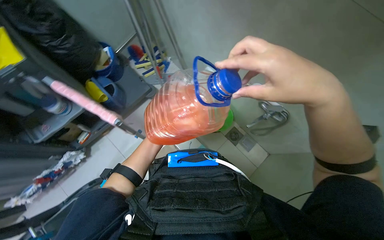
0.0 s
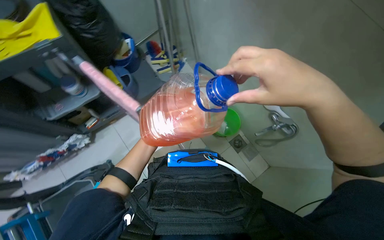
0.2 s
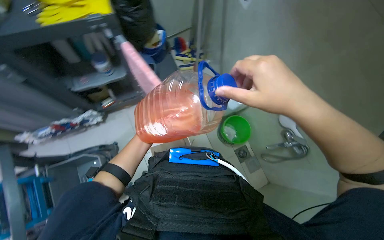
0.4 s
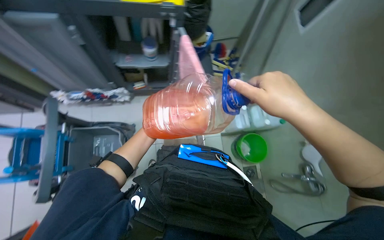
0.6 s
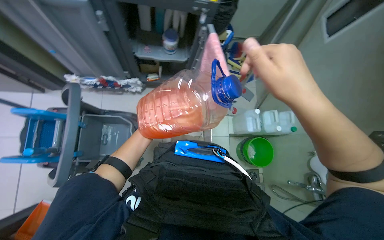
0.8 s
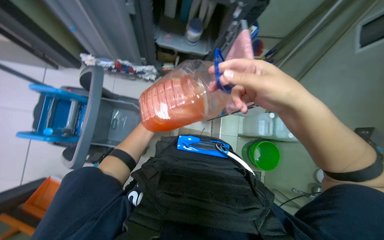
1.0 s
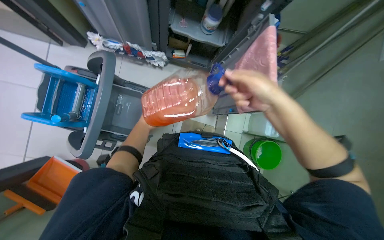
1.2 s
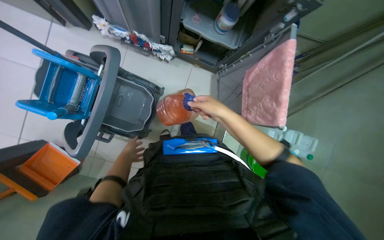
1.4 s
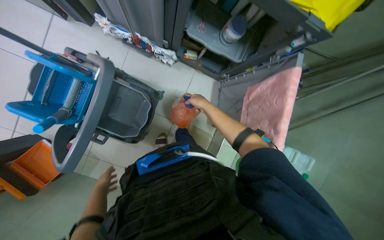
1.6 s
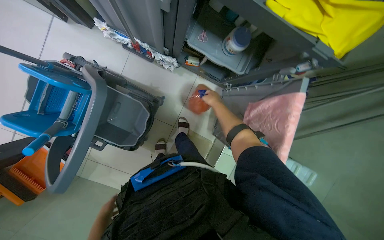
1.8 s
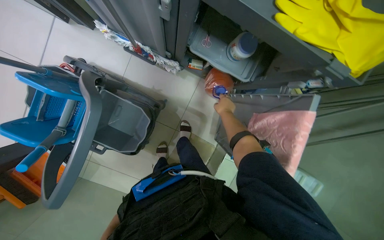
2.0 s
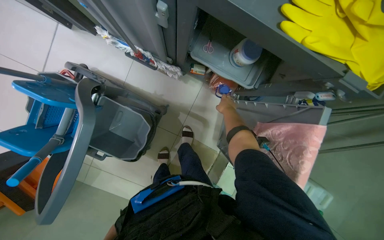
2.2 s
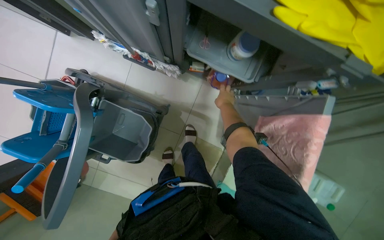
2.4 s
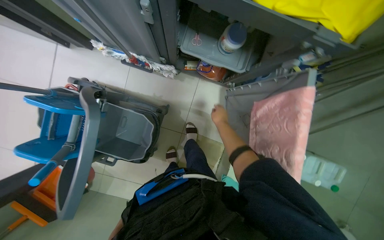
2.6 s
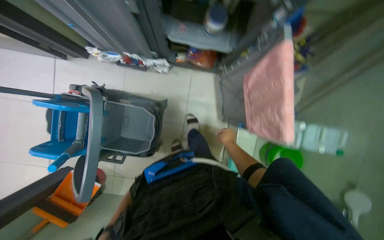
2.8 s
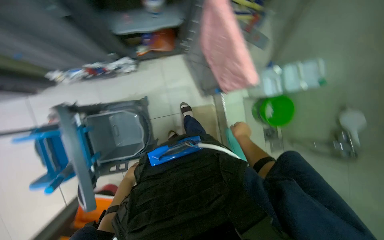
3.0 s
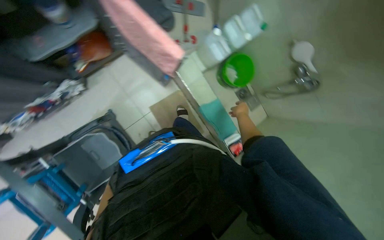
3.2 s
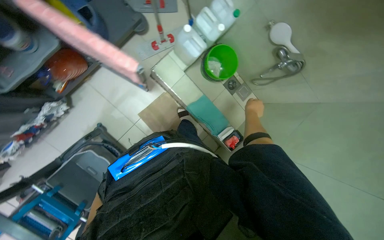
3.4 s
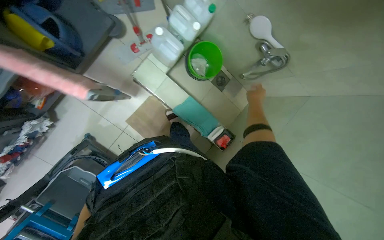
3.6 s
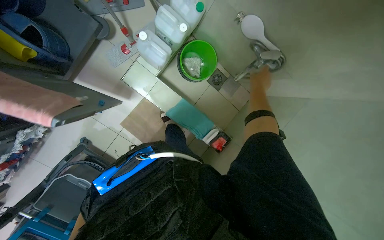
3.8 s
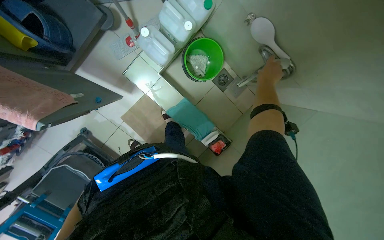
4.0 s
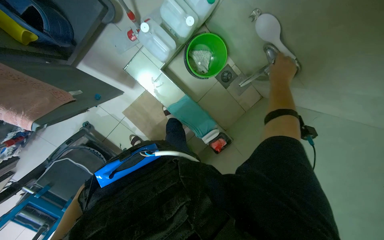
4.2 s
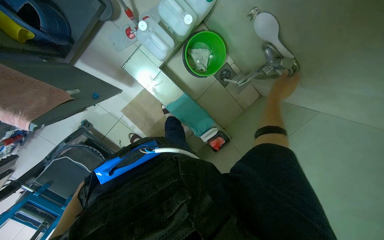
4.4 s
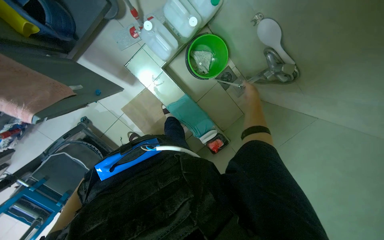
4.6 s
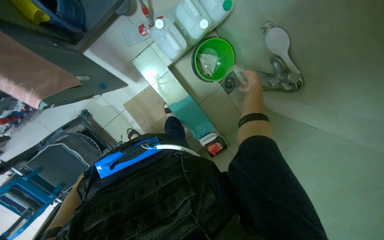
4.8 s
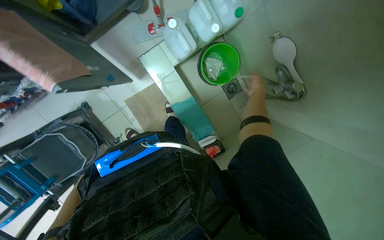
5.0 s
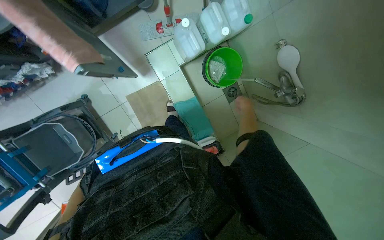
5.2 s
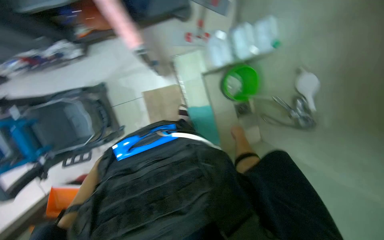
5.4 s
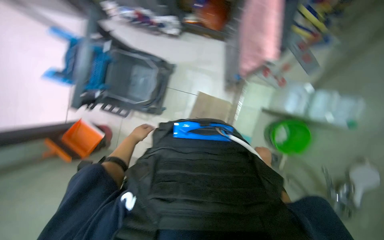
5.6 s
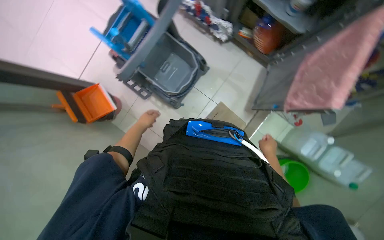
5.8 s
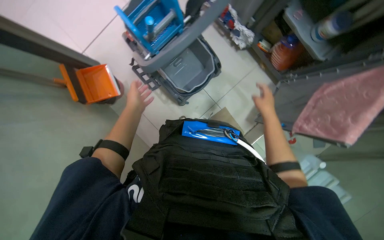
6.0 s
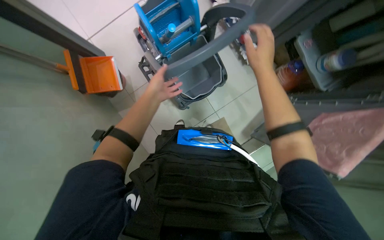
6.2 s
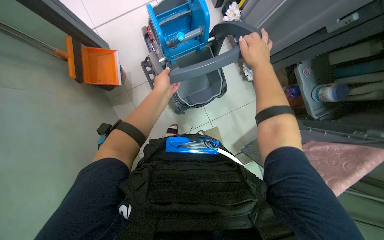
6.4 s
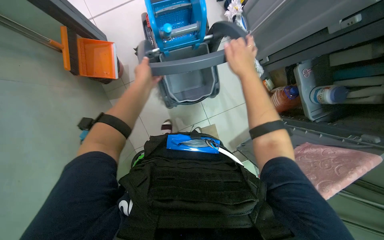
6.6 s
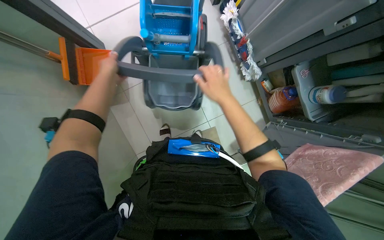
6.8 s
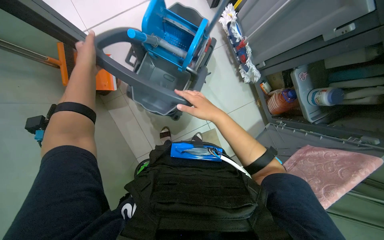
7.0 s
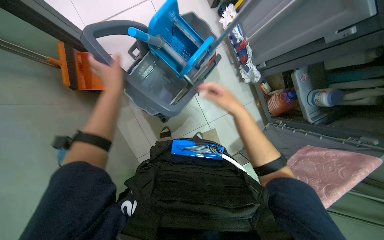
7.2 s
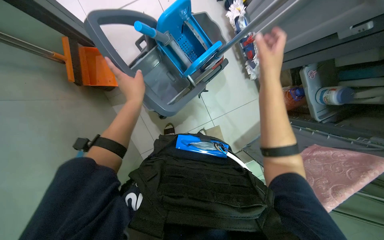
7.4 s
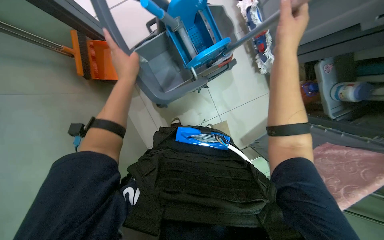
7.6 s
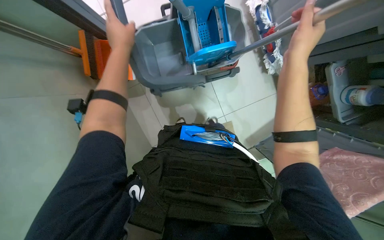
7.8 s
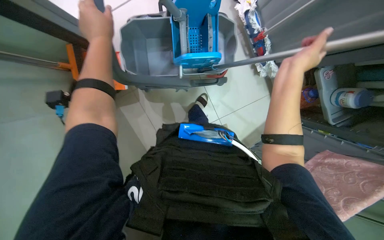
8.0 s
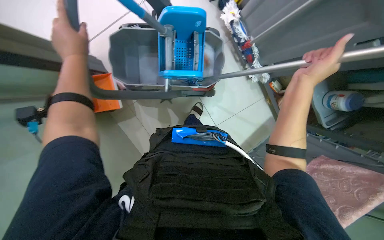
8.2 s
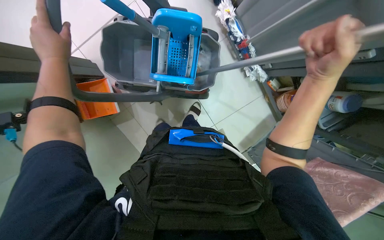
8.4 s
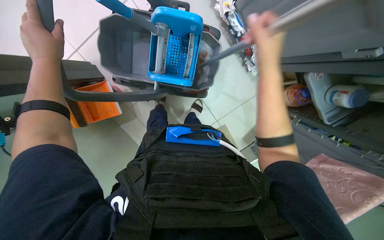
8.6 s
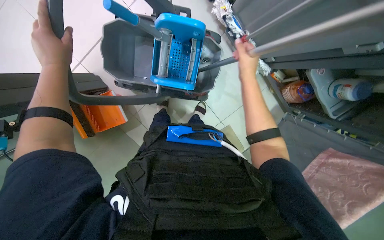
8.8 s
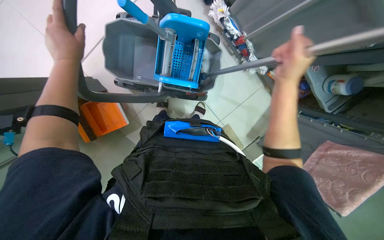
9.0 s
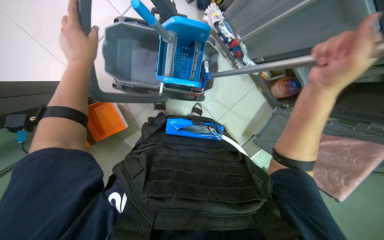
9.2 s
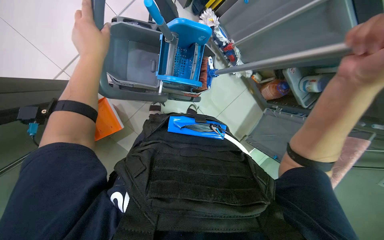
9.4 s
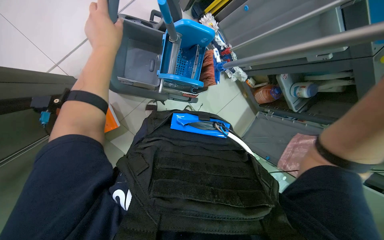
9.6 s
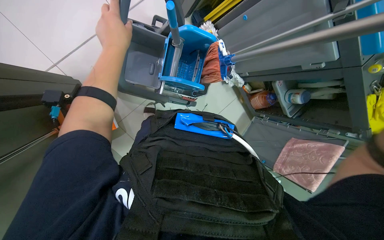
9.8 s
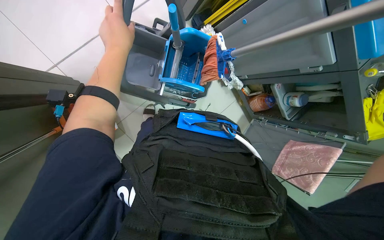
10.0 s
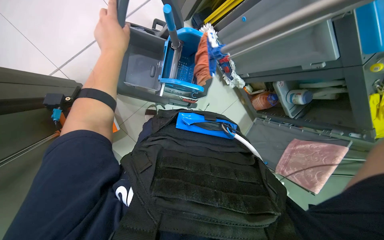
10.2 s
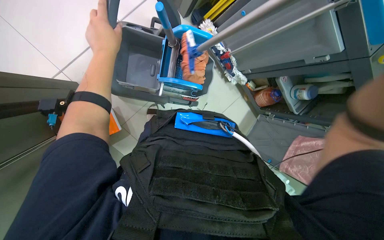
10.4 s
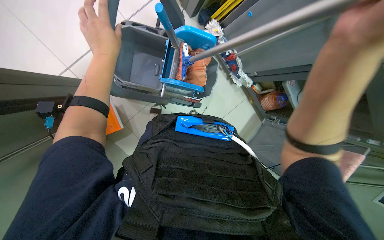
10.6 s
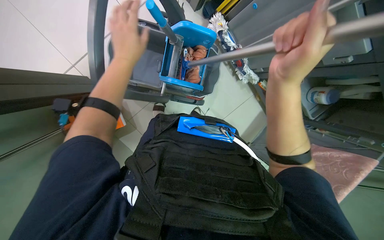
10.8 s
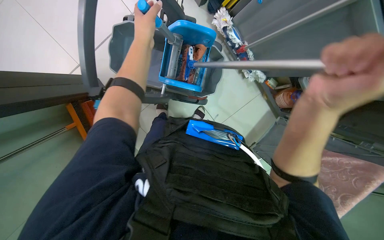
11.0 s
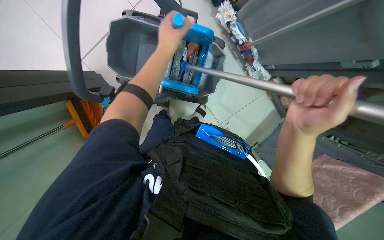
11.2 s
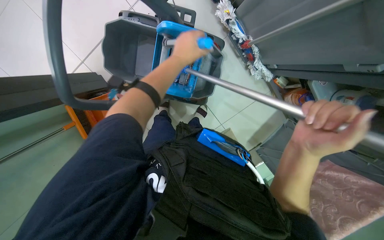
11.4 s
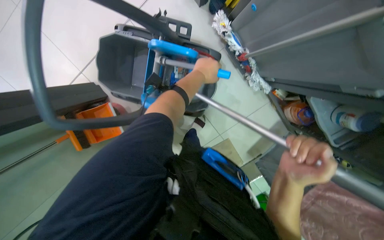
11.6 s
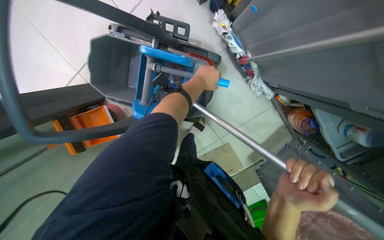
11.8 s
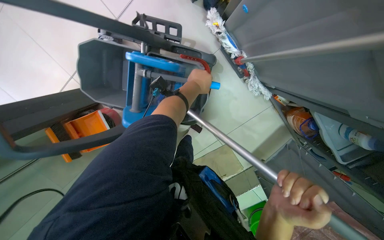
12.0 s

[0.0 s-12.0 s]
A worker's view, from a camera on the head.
Job: preparing cleaning supplies.
The whole recording: Preparing cleaning supplies. The worker gathers cleaning cloths, fills a bucket with water and cleaning solutions, and prepares the mop.
0.0 to 1.6 s: The wearer looks roughly 70 degrees further to the left. The camera pitches downward, by approximately 15 degrees.
1.6 to 3.0 s: The scene rotates counterclockwise by some 35 degrees.
3.0 to 4.4 s: The head travels about 70 cm. The wearer looks about 20 degrees further downward. The scene turns about 30 degrees counterclockwise in the picture.
4.4 to 6.0 s: The camera travels about 90 cm. The wearer looks approximately 15 degrees further upward. Everything in view rotates roughly 90 degrees clockwise.
6.0 to 7.6 s: The right hand shifts roughly 40 cm up the picture and nearer to the camera, and goes to the left and returns, approximately 15 cm each way. Meanwhile the left hand swings left and right, some 20 cm each way, with 2 reversals.
7.6 to 9.0 s: The left hand moves nearer to the camera, roughly 10 cm, while the right hand travels farther from the camera and back again, some 15 cm each way.
10.4 to 12.0 s: The camera travels about 50 cm. The view pans to the left by roughly 20 degrees.

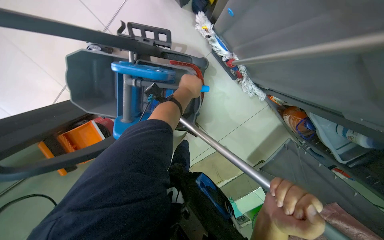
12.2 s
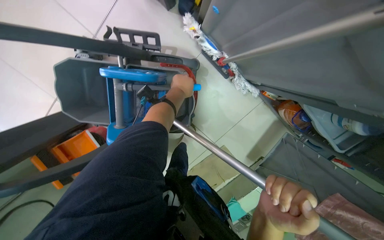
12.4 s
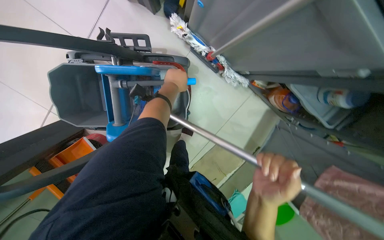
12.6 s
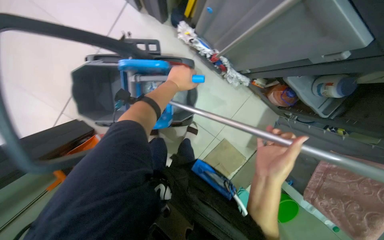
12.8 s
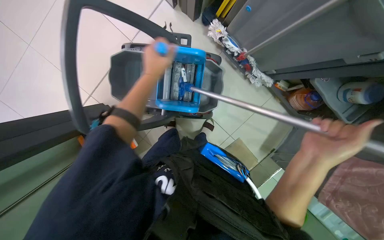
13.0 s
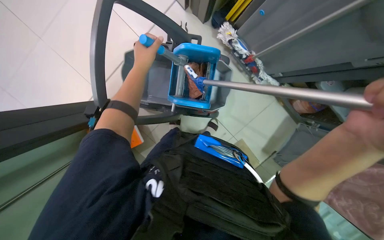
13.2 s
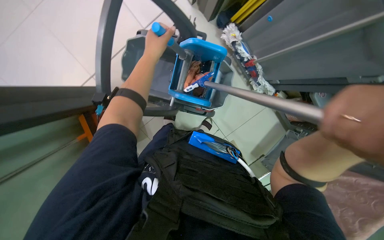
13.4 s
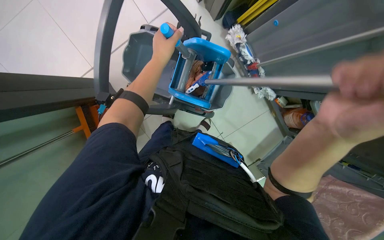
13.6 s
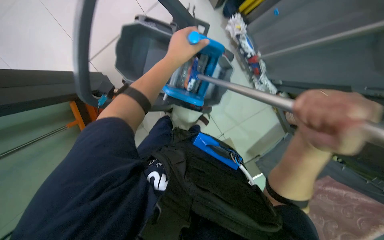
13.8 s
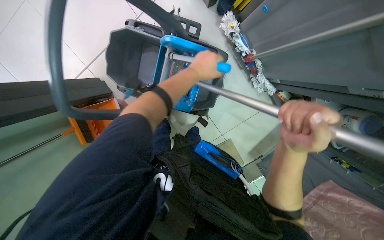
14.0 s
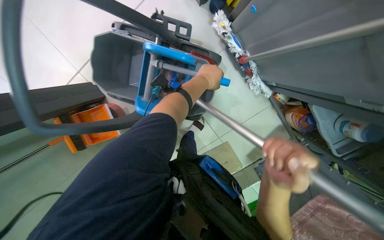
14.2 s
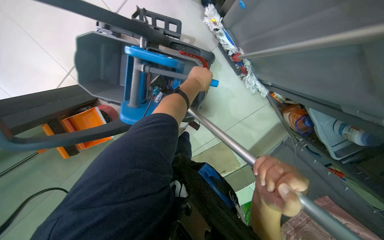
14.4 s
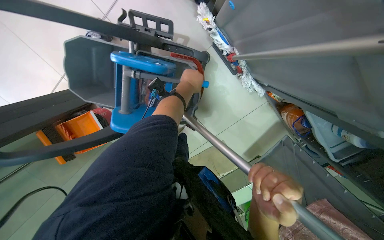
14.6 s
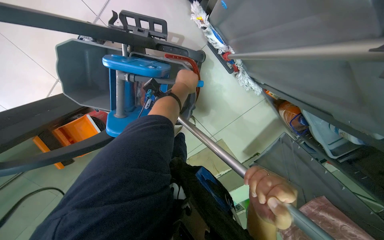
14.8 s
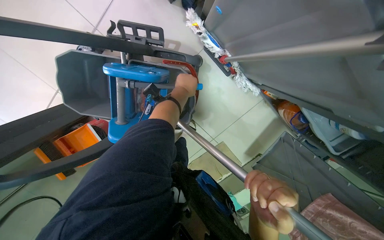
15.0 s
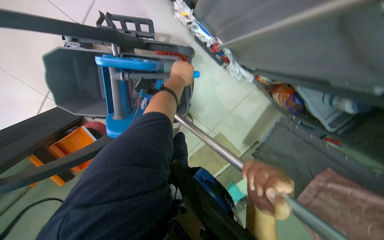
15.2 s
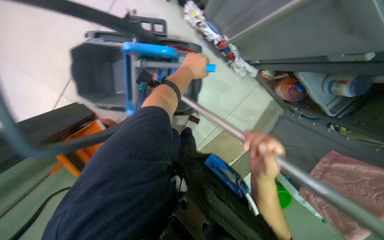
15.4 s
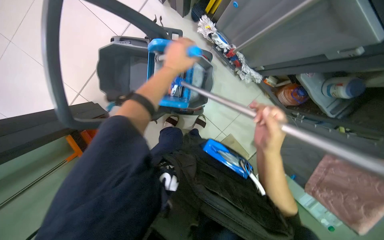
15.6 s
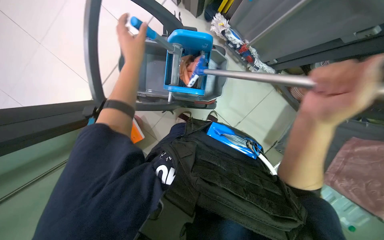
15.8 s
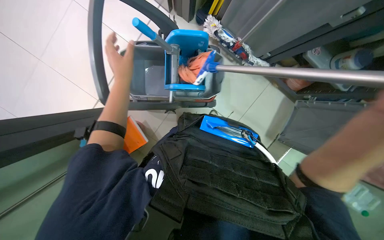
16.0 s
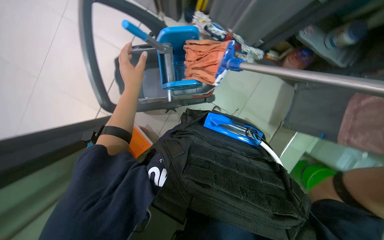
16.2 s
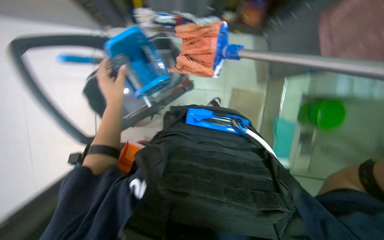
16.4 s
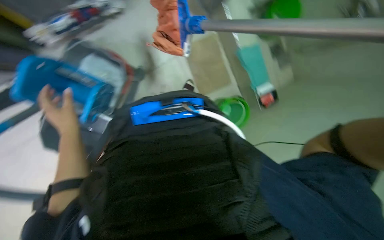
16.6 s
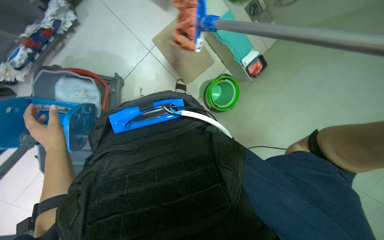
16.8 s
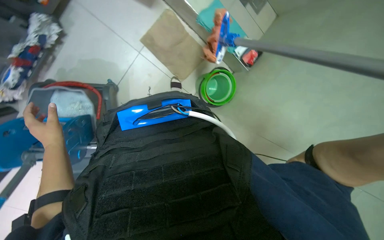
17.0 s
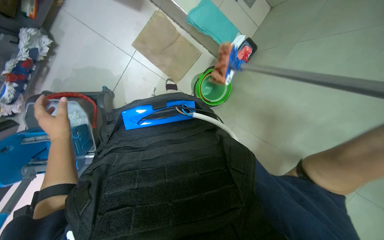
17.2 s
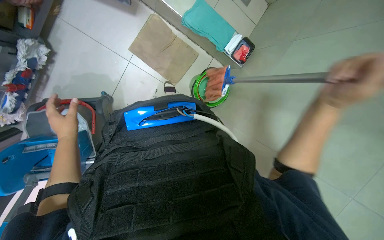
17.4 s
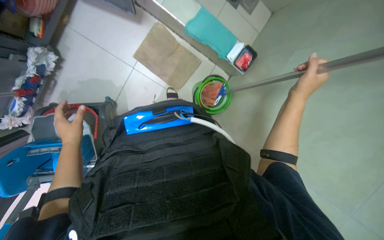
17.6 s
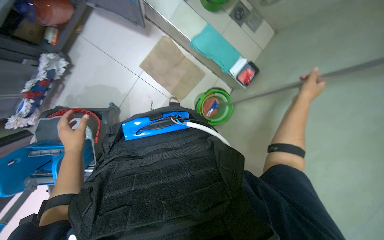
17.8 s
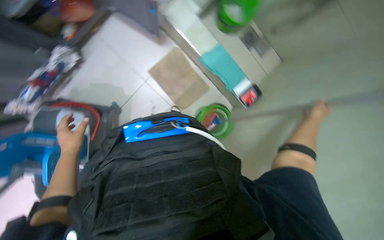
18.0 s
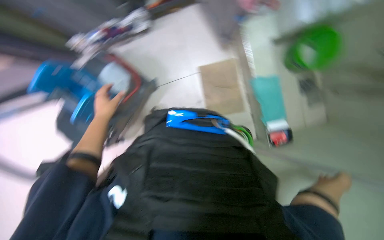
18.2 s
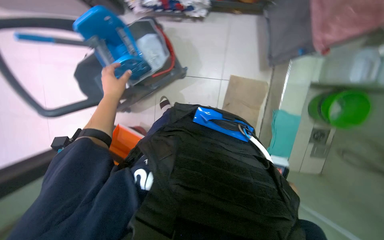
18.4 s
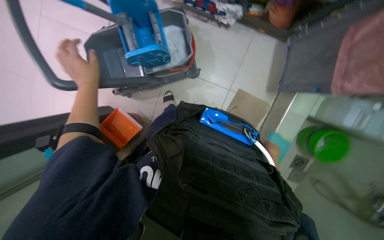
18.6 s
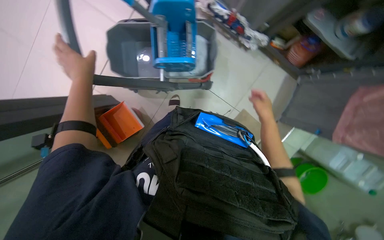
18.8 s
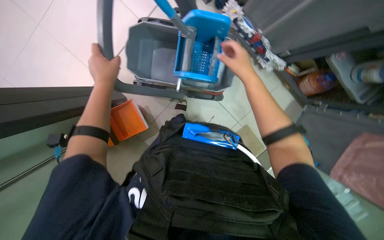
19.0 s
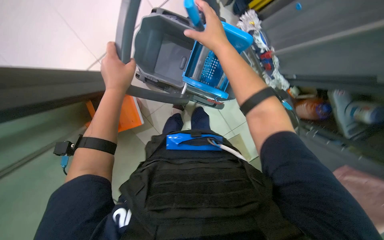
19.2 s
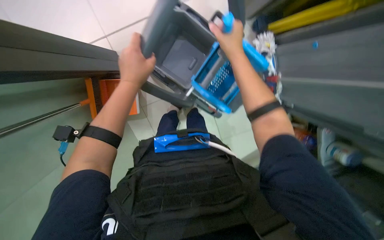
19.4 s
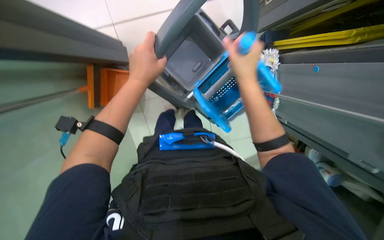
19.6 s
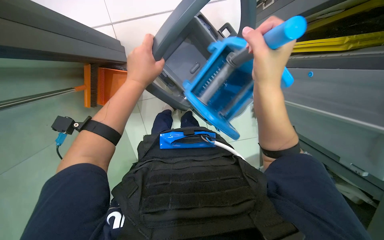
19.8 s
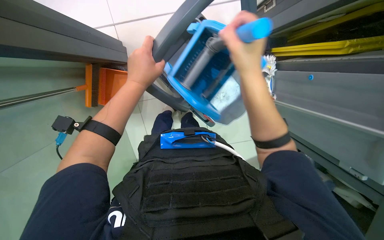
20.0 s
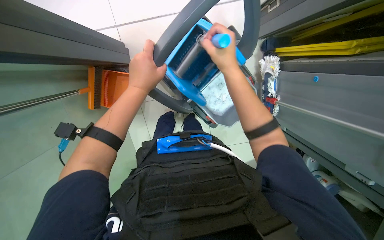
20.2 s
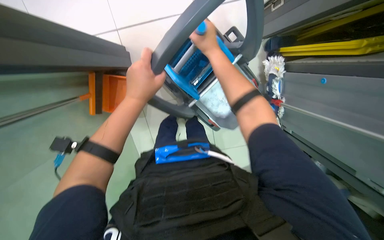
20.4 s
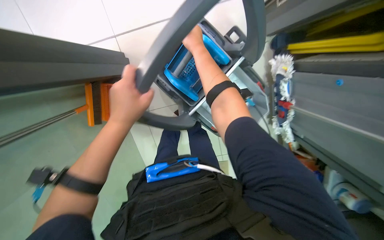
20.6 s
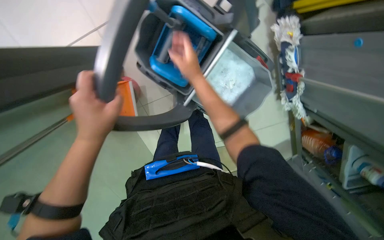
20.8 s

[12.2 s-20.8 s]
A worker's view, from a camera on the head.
Job: preparing cleaning supplies.
The whole recording: Preparing cleaning supplies. The worker gathers cleaning cloths, fills a bucket with water and cleaning solutions, and prepares the mop.
12.2 to 13.6 s: The head travels roughly 40 cm.
13.6 to 15.0 s: The right hand goes some 25 cm farther from the camera, while the left hand is displaced to the right and farther from the camera by roughly 40 cm.
15.0 to 16.6 s: The head travels about 50 cm. Everything in view rotates roughly 55 degrees counterclockwise.
18.0 to 19.4 s: The camera travels roughly 60 cm. The view pans to the right by approximately 15 degrees. Everything in view rotates some 115 degrees clockwise.
19.4 to 20.8 s: The right hand goes approximately 10 cm to the left, and moves about 20 cm nearer to the camera and comes back.
